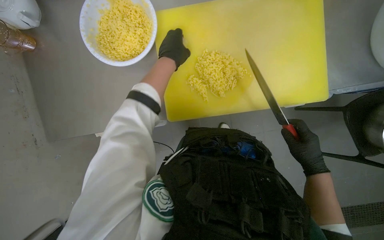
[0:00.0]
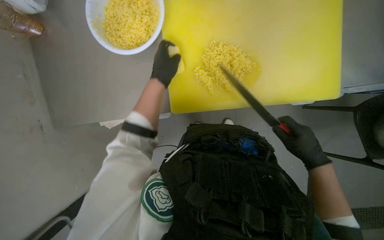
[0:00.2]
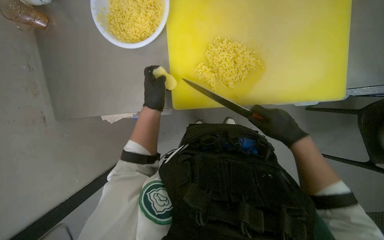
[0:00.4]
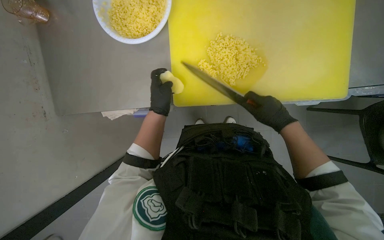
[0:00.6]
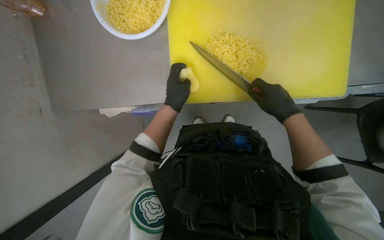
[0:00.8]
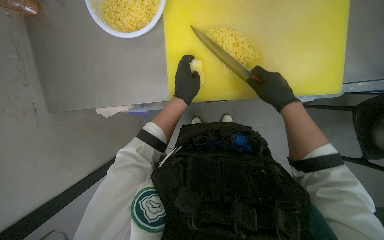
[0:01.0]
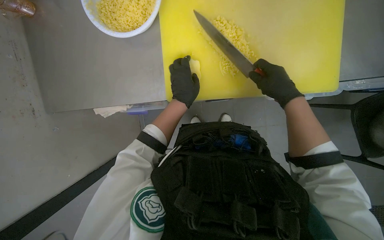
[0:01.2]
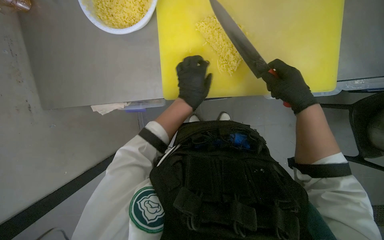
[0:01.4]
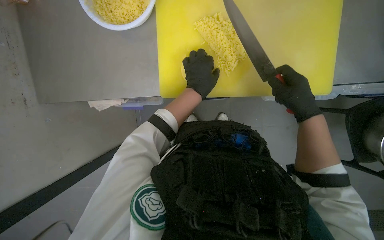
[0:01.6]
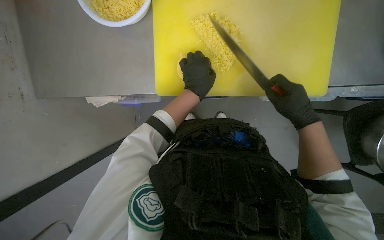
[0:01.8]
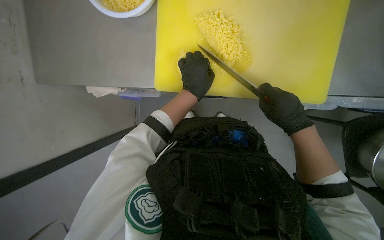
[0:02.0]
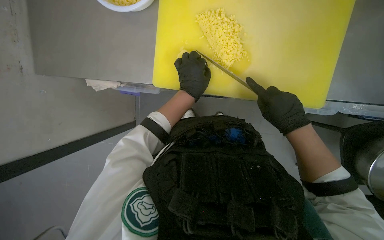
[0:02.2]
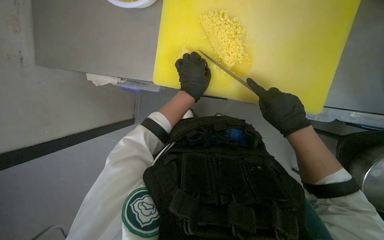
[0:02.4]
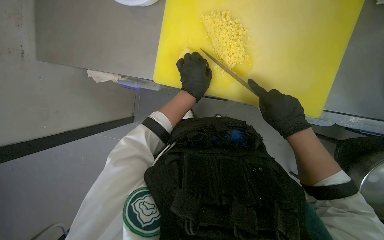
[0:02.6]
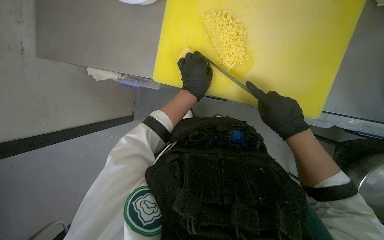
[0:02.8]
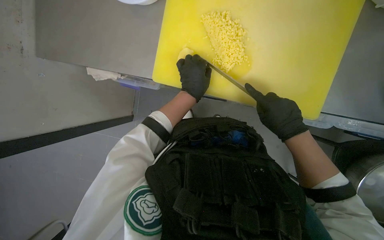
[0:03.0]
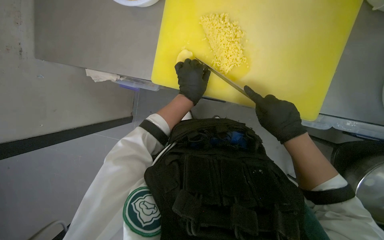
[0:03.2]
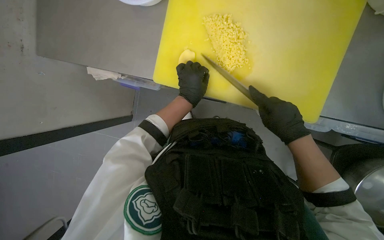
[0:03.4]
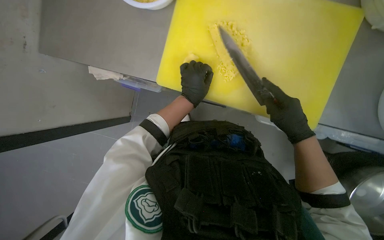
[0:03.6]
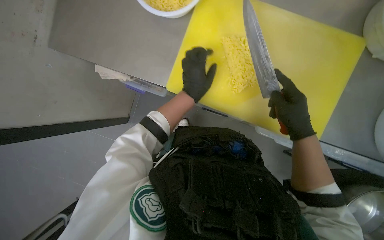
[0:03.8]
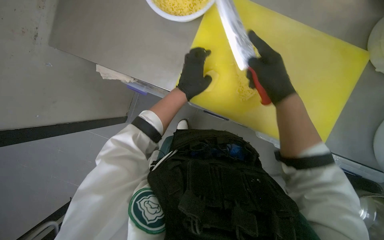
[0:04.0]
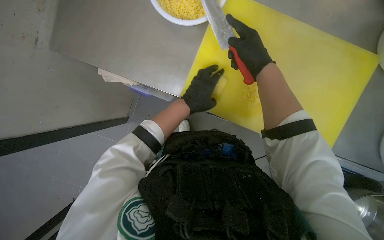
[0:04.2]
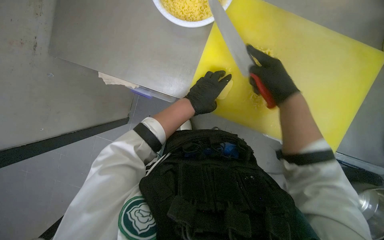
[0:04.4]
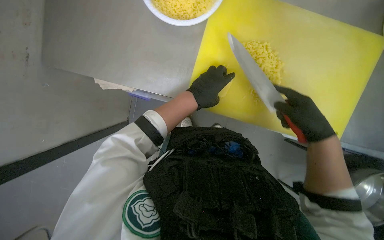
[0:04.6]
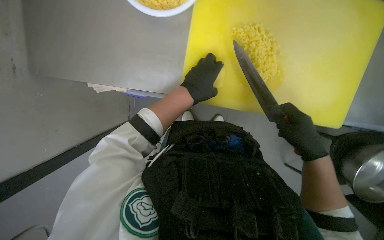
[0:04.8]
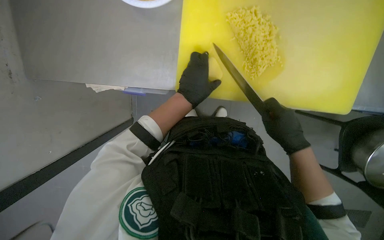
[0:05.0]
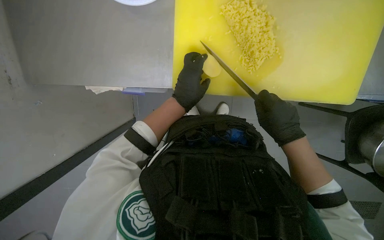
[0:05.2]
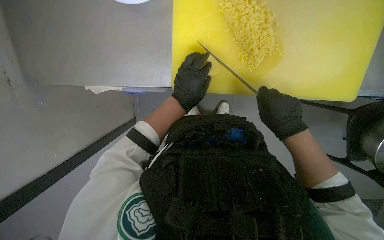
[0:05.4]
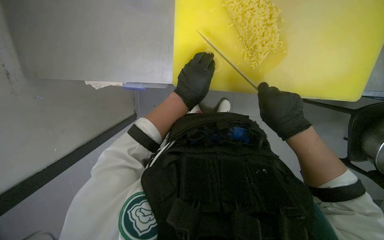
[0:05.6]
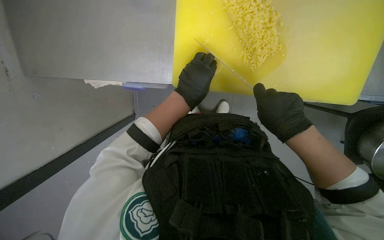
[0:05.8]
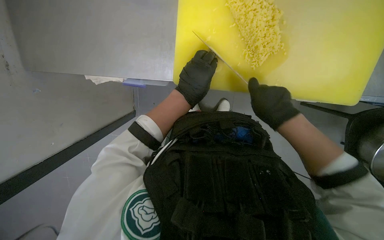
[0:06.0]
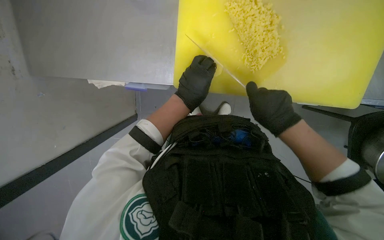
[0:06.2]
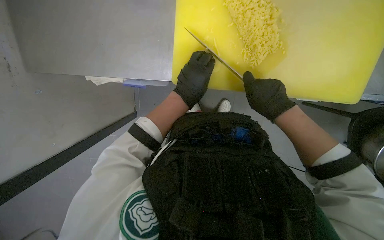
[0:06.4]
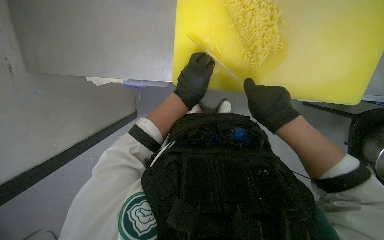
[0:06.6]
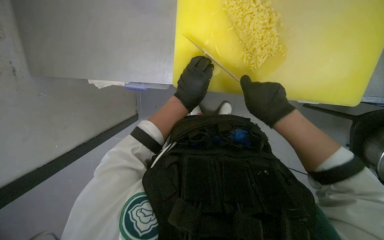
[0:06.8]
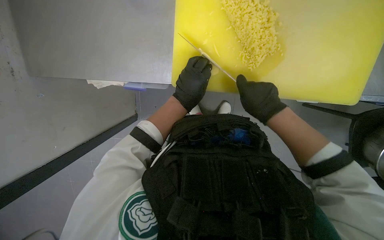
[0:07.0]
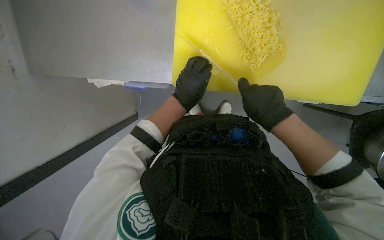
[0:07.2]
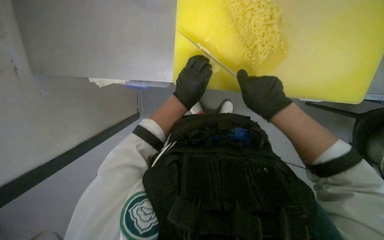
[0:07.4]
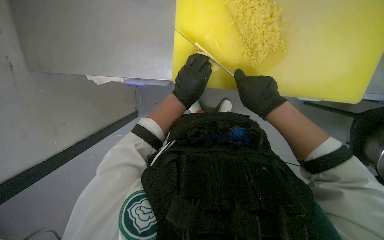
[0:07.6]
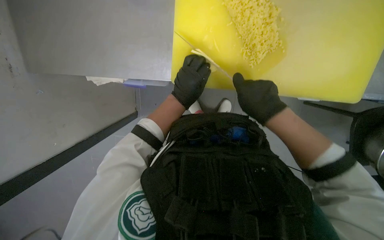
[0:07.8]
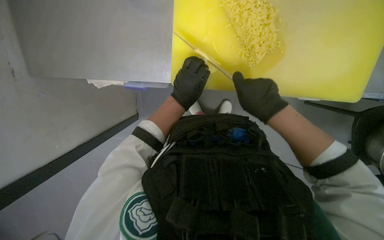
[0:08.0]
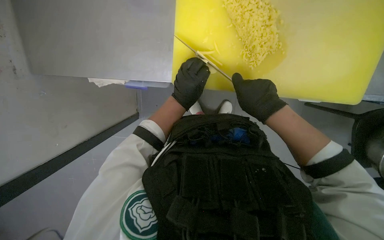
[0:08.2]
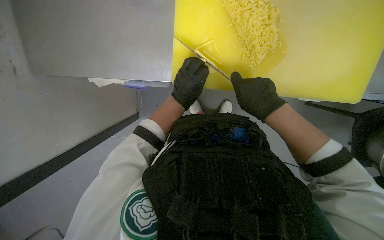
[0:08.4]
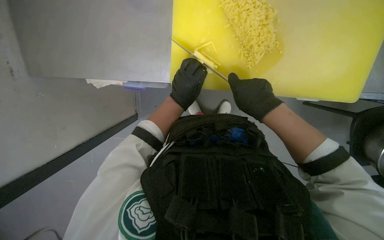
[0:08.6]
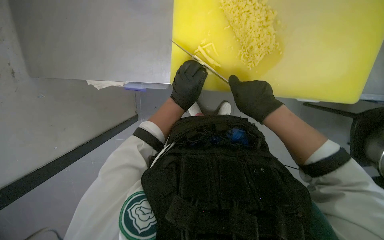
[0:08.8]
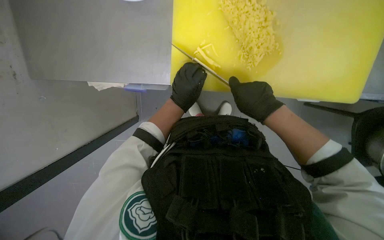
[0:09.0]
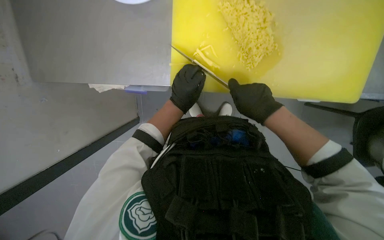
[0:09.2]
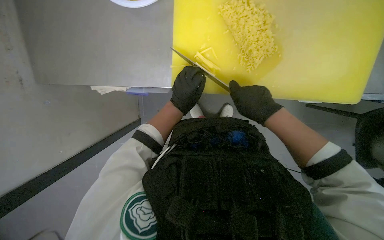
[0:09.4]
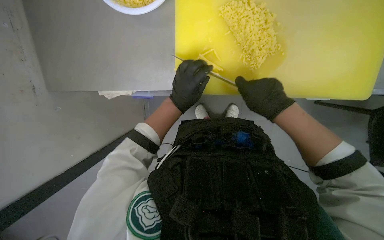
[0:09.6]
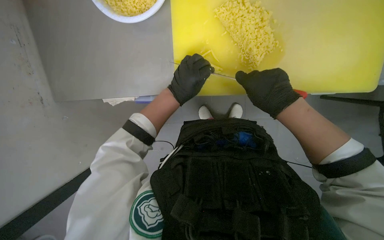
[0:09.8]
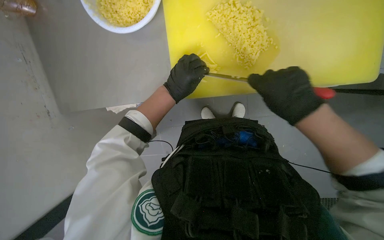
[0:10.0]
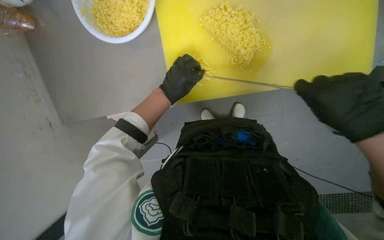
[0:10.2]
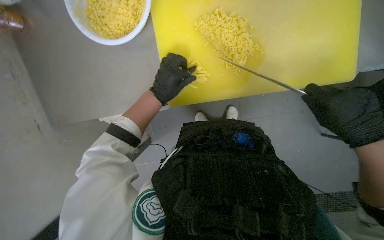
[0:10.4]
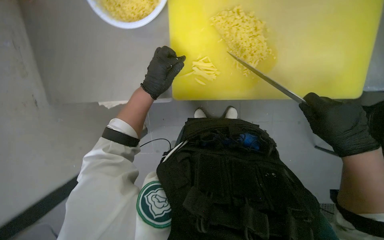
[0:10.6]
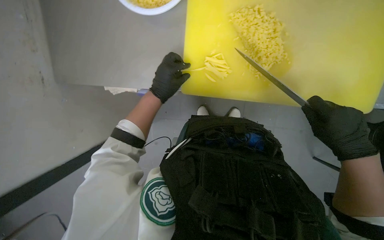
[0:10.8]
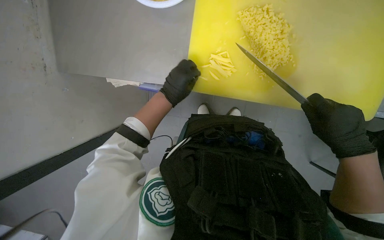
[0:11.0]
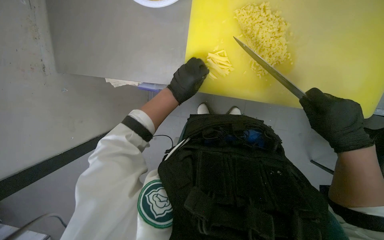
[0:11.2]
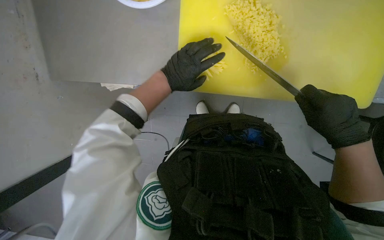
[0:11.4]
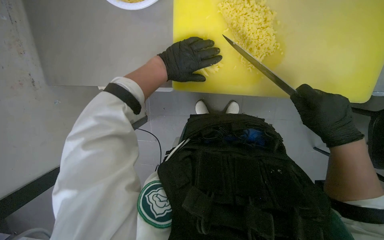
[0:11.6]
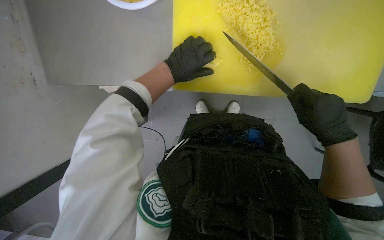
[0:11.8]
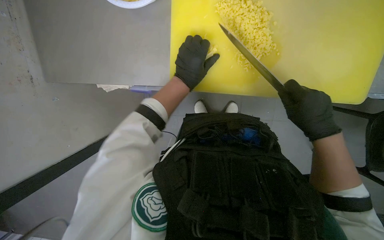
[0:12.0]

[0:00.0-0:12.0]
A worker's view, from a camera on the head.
Job: preparing food.
The whole recording: Slicing and dicing potatoes. The worker slices and dices potatoes on a yellow cutting board, then transfers them to a white bowl.
0:00.0 to 0:01.6: The right hand goes roughly 15 cm up the picture. Meanwhile the left hand goes some 20 cm down the picture and to the right.
0:03.0 to 0:04.4: The right hand travels up the picture by approximately 15 cm.
0:04.4 to 0:06.0: The right hand goes roughly 15 cm down the picture.
0:06.0 to 0:09.0: The hands make small movements and keep their place.
0:09.0 to 0:10.4: The right hand shifts approximately 20 cm to the right, down the picture and nearer to the camera.

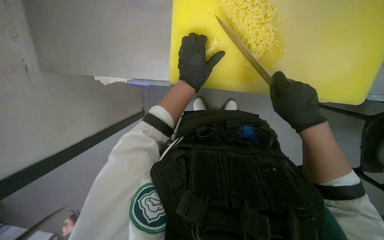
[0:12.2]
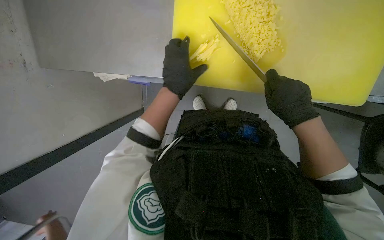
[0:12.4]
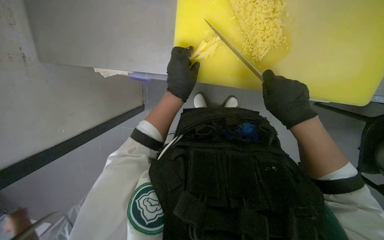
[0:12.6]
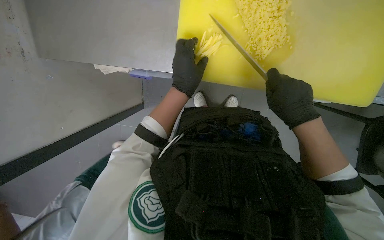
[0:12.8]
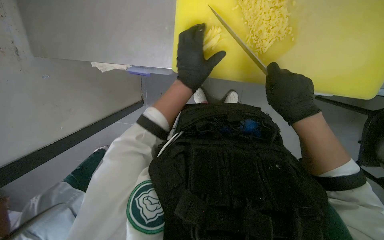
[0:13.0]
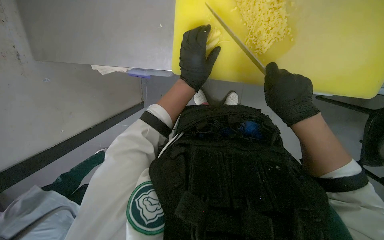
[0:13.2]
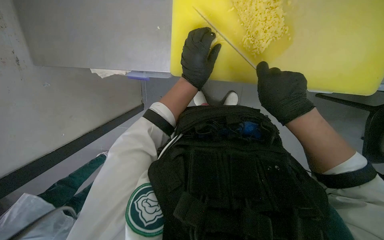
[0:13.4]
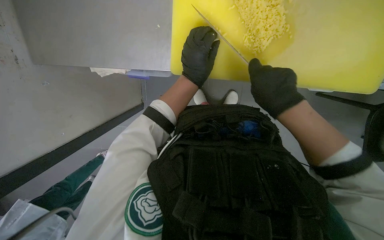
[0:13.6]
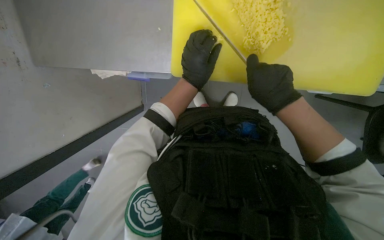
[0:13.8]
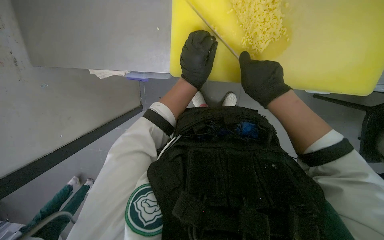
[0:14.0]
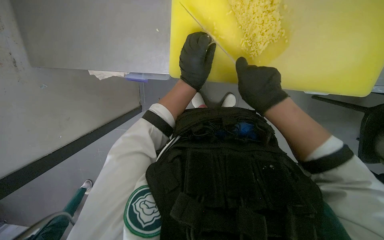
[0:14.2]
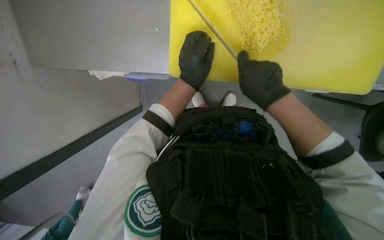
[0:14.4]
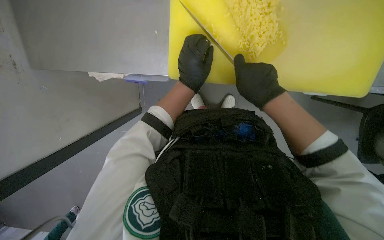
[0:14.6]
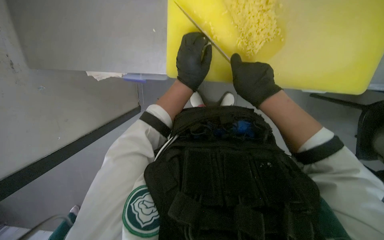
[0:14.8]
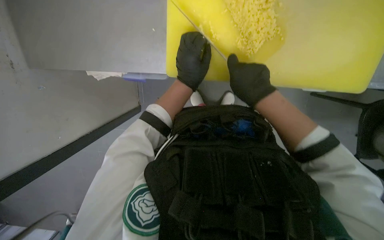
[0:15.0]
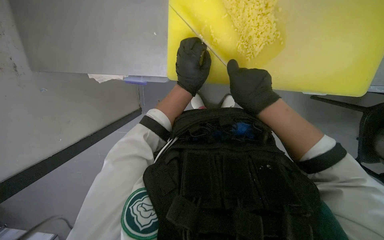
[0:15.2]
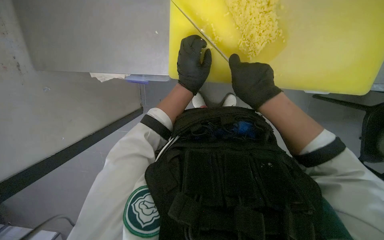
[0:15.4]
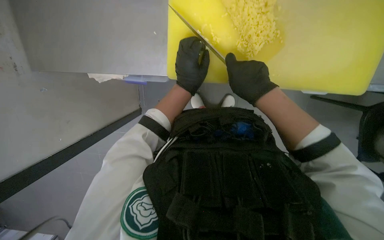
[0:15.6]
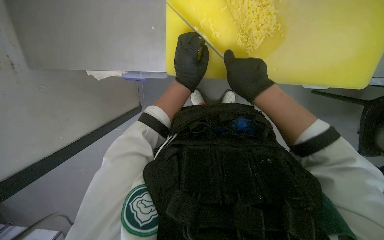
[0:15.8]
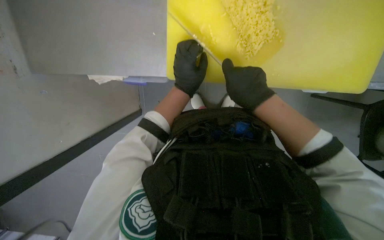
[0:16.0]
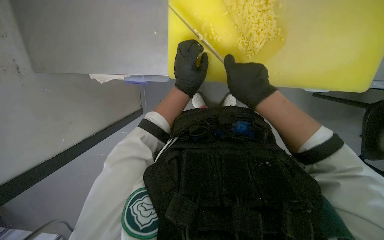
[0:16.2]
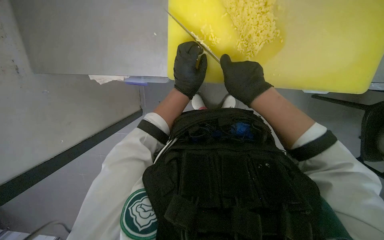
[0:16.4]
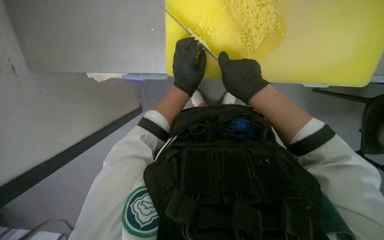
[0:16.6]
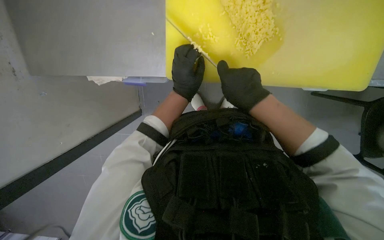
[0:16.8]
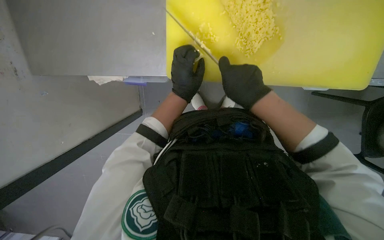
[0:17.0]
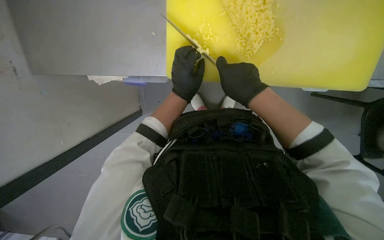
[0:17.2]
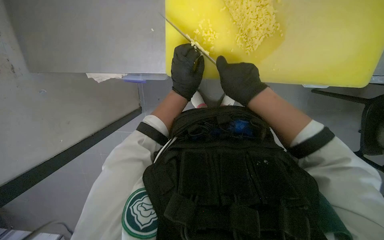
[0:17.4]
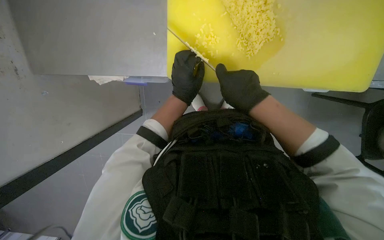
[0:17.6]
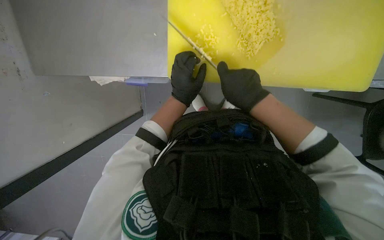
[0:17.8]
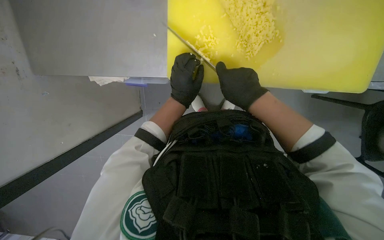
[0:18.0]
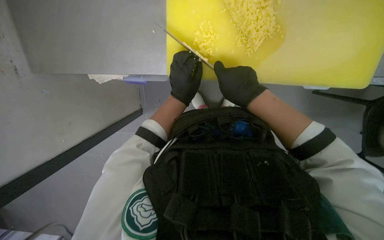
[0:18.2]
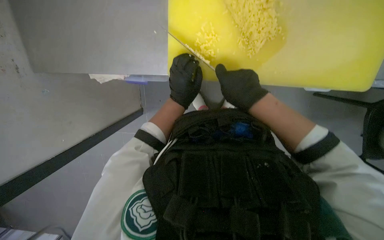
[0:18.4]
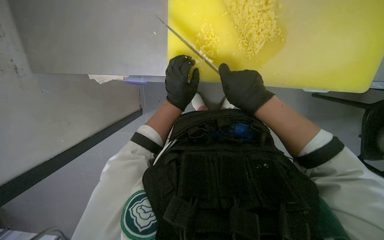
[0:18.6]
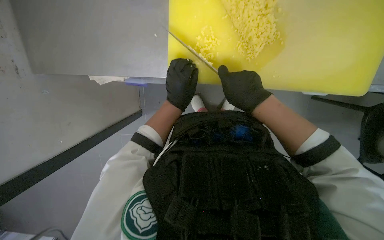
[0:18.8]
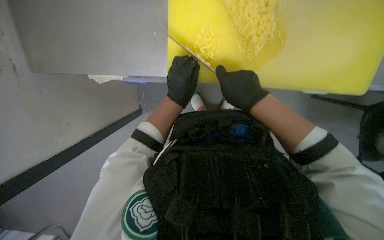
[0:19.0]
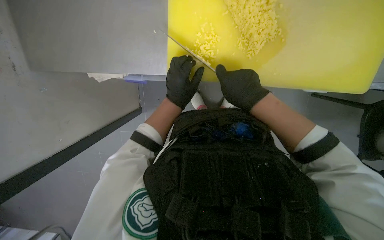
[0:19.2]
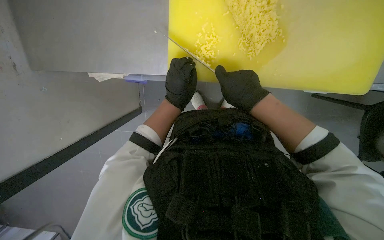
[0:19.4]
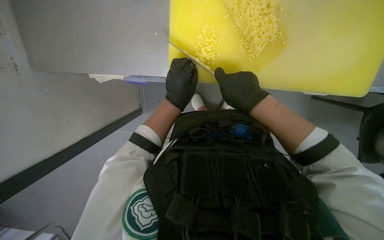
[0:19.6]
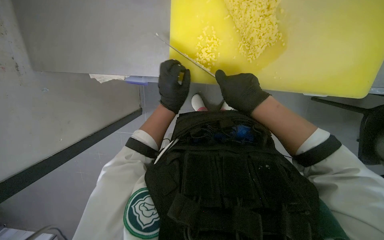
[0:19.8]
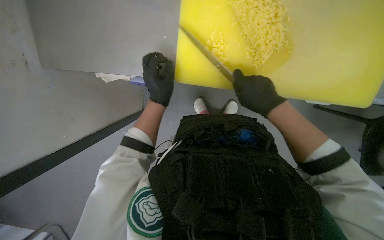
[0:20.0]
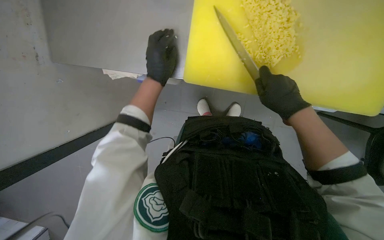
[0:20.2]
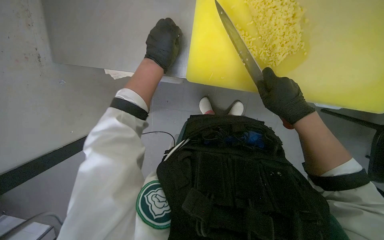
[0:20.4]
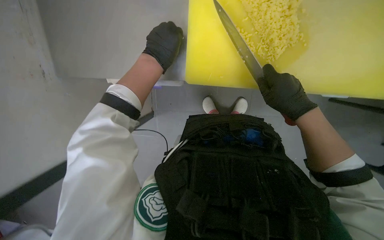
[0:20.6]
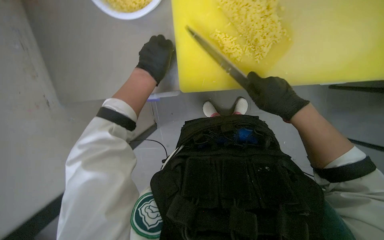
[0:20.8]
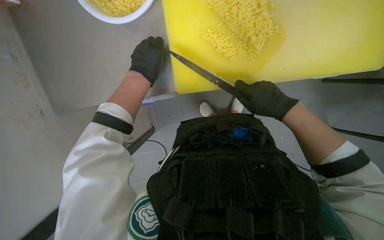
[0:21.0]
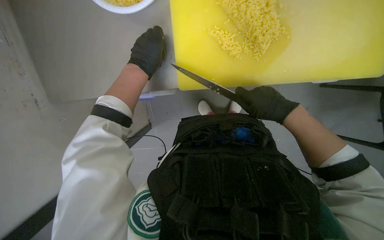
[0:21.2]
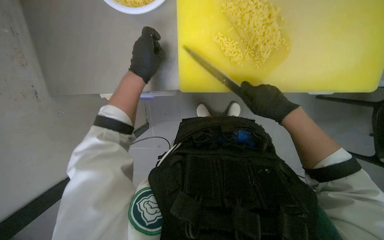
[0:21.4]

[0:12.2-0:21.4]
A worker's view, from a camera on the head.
Job: preparing food.
The whole recording: Slicing and dicing potatoes. The worker slices and dices potatoes on a yellow cutting board, then transfers them to a white bowl.
0:12.2 to 0:13.8: The hands stay close to where they were, moving slightly.
0:13.8 to 0:19.8: The hands stay close to where they were, moving slightly.
0:19.8 to 0:21.4: The left hand shifts some 15 cm up the picture and to the left.
